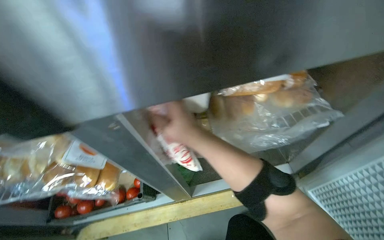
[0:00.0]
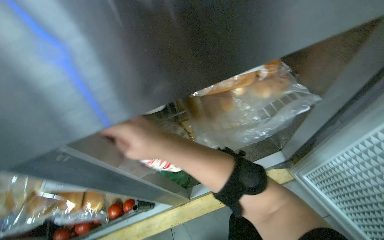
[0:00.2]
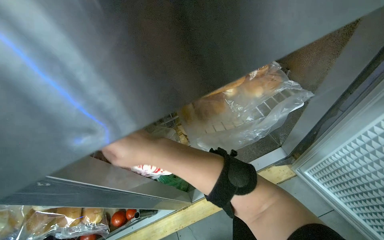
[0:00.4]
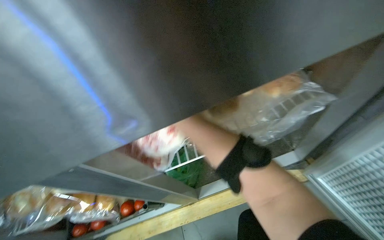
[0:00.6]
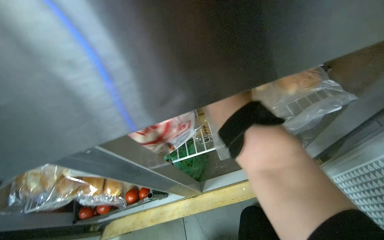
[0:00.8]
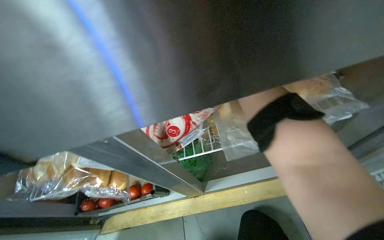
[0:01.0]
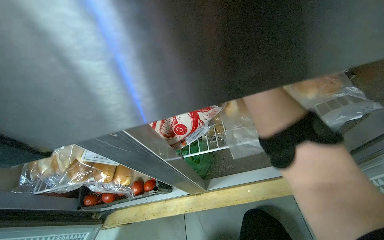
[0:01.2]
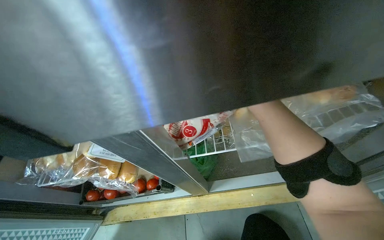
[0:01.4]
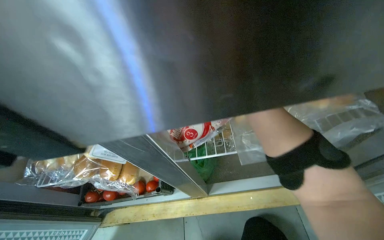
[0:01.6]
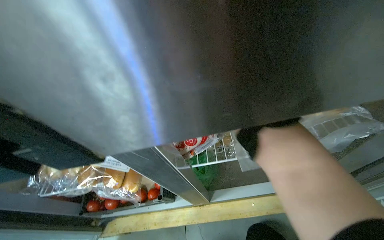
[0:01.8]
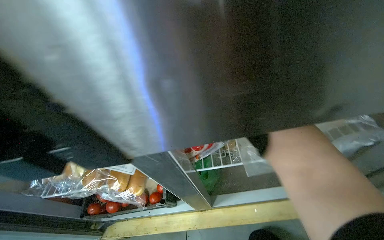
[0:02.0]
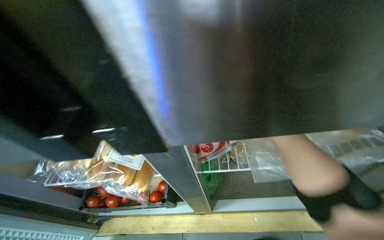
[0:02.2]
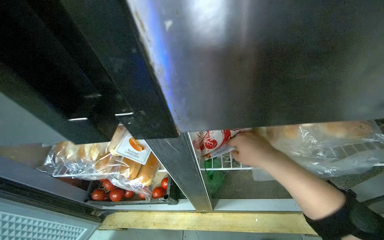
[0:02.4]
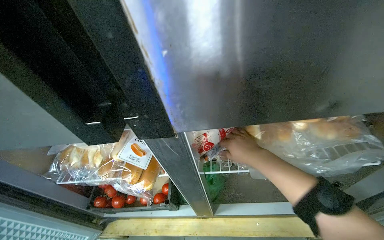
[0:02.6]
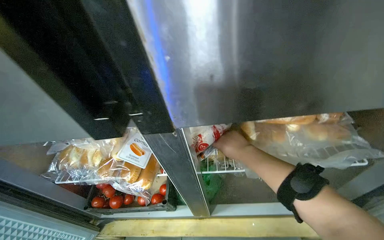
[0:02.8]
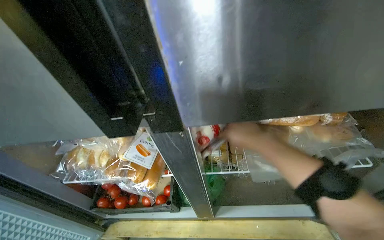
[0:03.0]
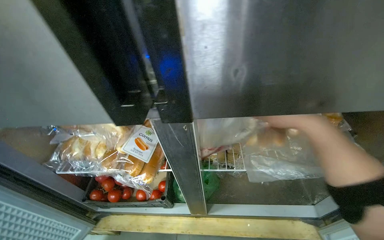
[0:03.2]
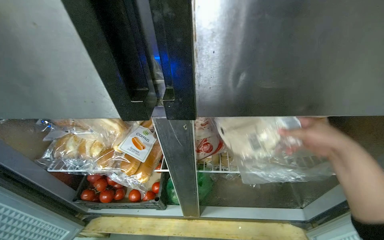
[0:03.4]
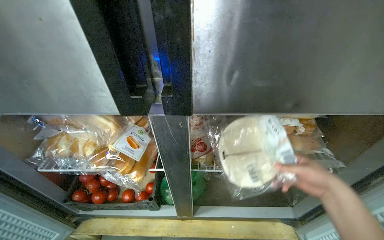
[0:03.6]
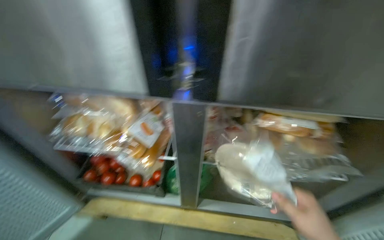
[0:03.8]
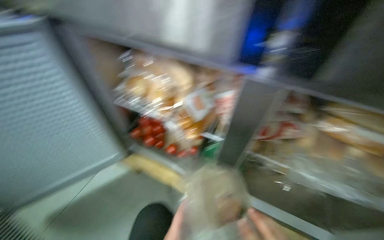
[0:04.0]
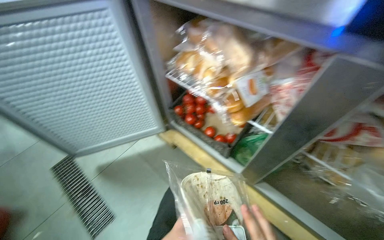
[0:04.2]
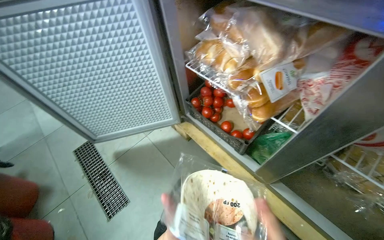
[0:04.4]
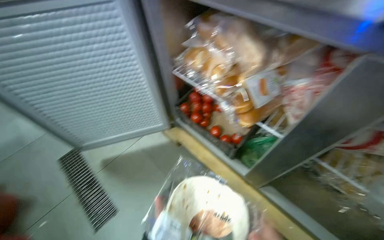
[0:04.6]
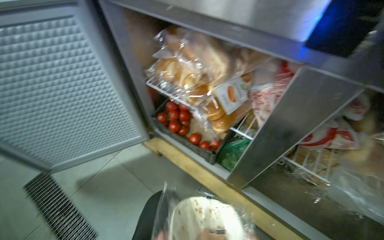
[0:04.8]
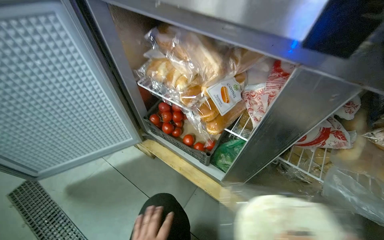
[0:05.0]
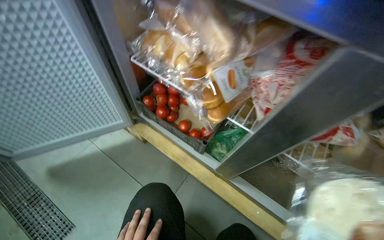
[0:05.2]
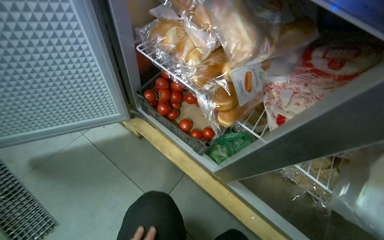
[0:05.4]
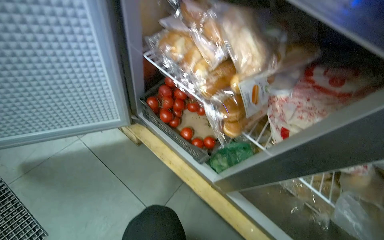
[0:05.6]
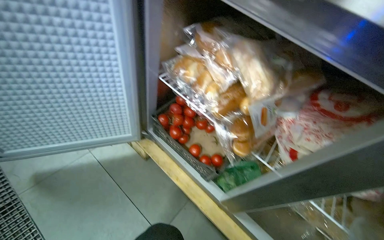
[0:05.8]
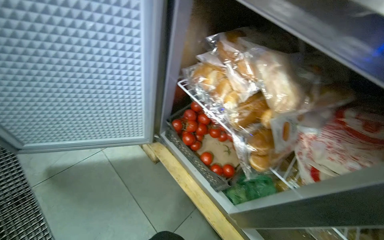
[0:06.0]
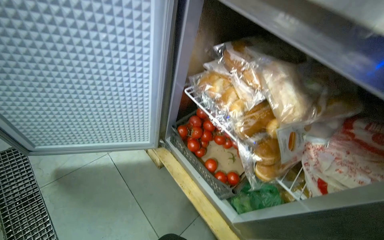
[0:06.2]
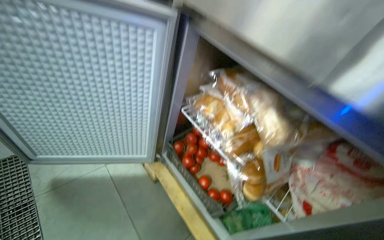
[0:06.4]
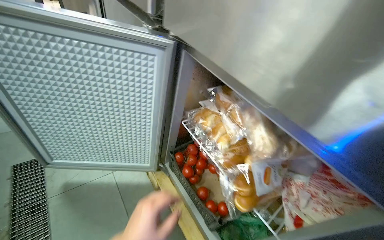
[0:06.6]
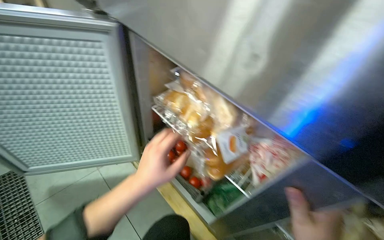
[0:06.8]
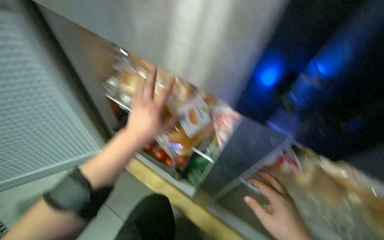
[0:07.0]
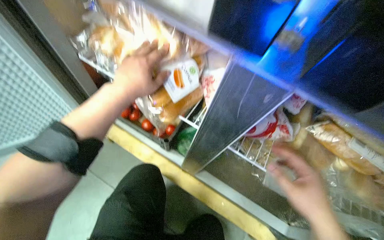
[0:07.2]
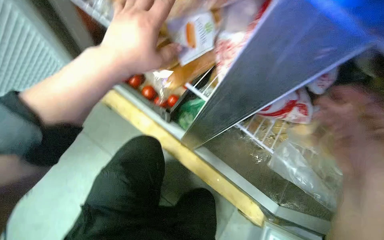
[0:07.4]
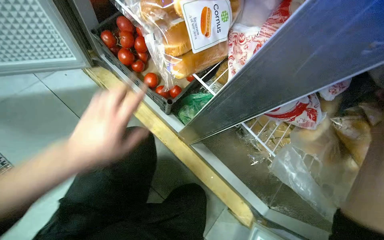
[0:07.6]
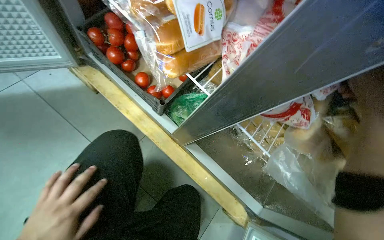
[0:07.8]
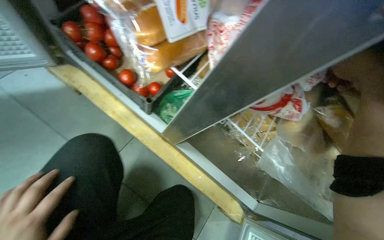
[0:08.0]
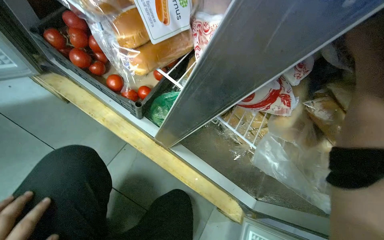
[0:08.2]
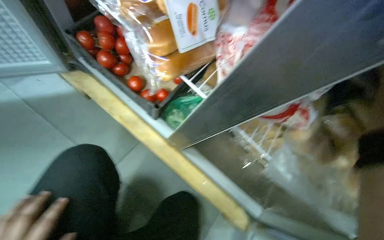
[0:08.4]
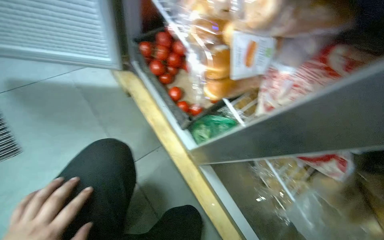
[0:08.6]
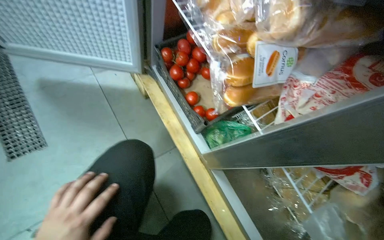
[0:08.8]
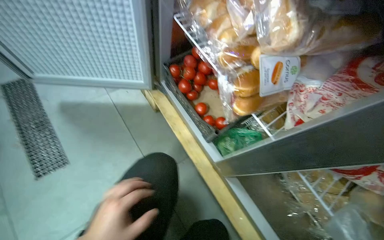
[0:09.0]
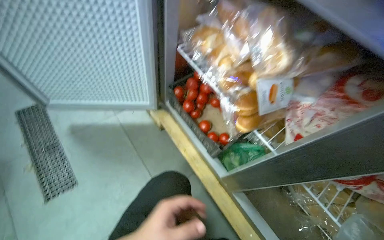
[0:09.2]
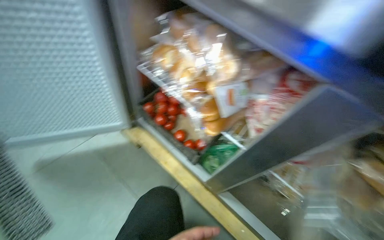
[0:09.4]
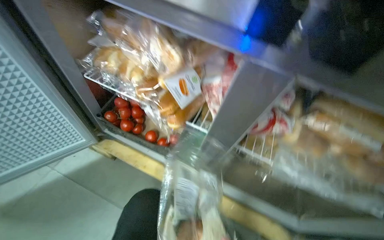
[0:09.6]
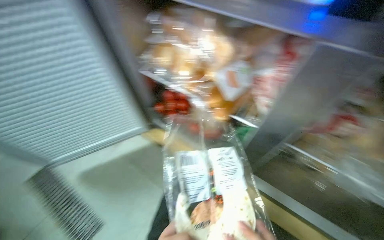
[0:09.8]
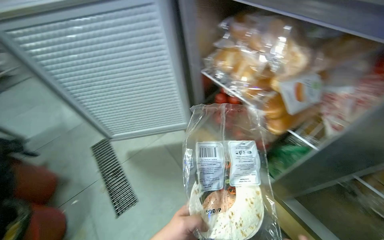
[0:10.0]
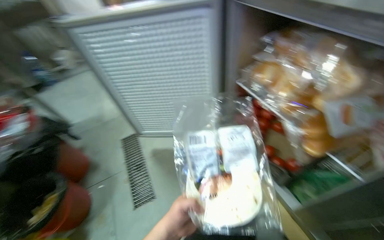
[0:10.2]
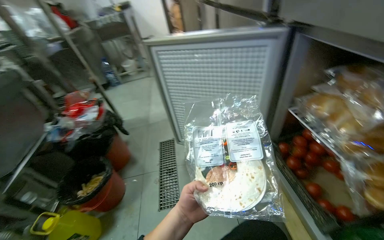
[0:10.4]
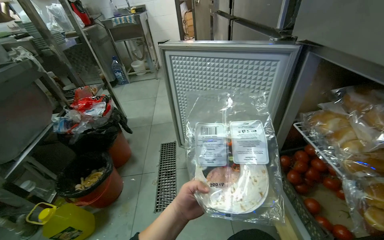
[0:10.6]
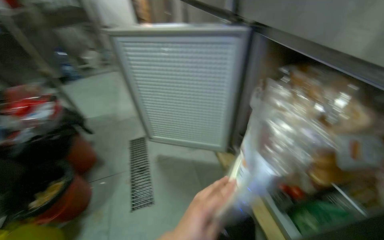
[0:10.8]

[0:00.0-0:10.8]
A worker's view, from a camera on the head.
Job: preparing food.
The whole recording: Preparing egg and vegetable wraps. The worker retrieves tortillas, adds cooked egg and other ingredients, then rolls and cuts the wraps.
0:03.0 to 0:04.6: The wearer looks some 45 degrees further to the left. The camera pitches downward, by approximately 15 degrees.
0:09.2 to 0:10.8: The view swings some 20 degrees to the left.

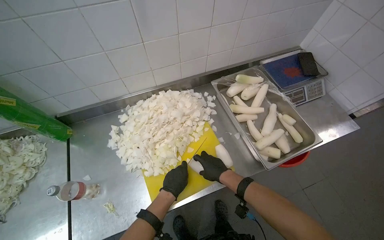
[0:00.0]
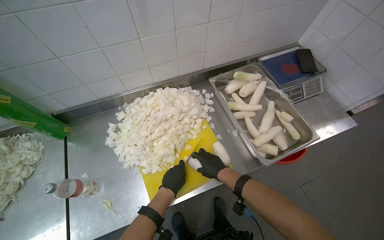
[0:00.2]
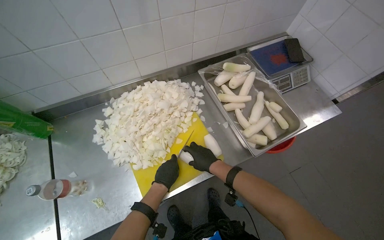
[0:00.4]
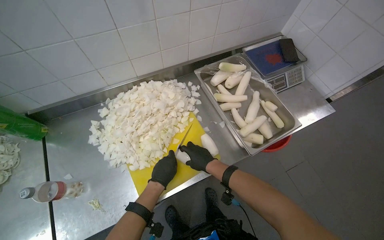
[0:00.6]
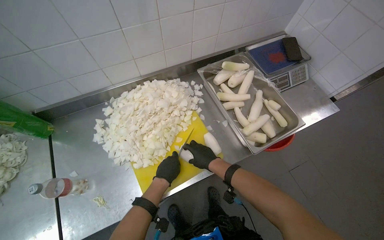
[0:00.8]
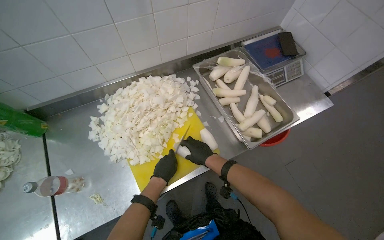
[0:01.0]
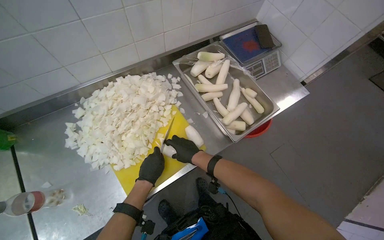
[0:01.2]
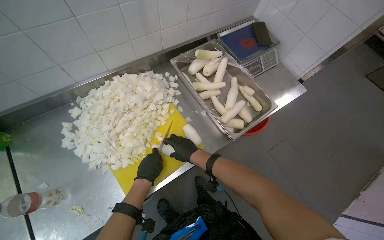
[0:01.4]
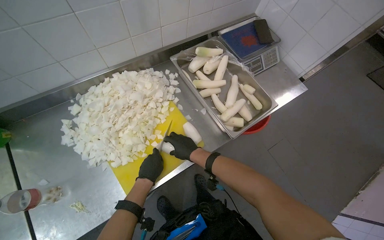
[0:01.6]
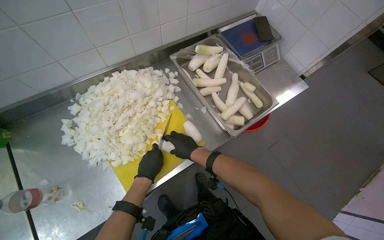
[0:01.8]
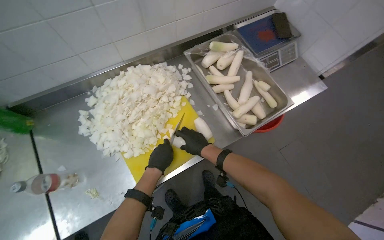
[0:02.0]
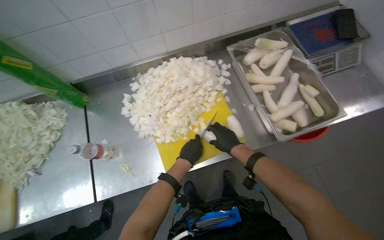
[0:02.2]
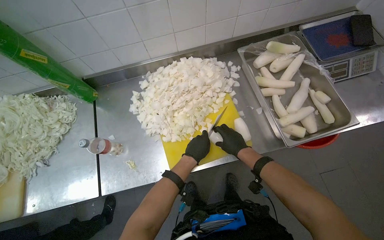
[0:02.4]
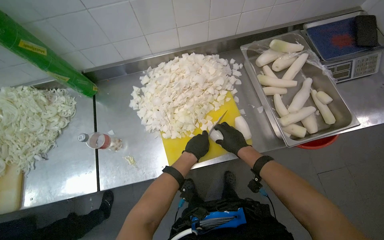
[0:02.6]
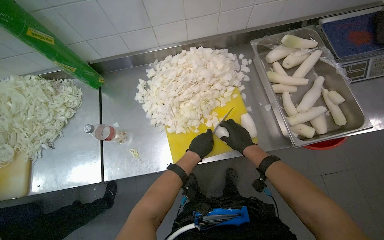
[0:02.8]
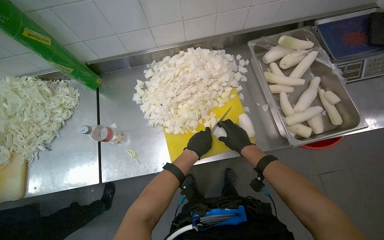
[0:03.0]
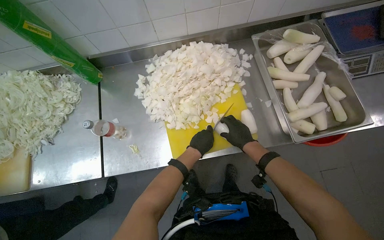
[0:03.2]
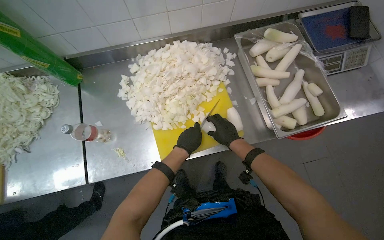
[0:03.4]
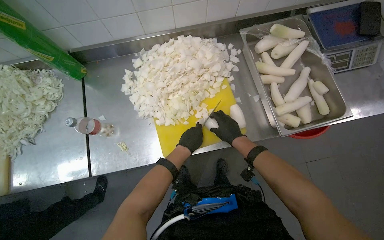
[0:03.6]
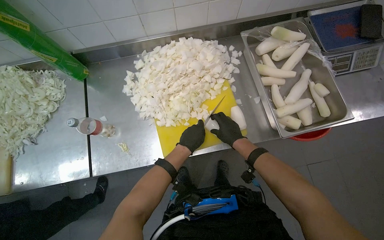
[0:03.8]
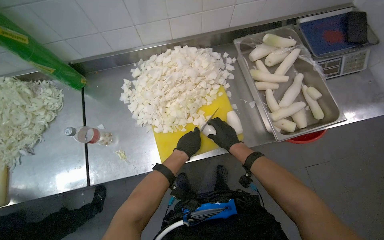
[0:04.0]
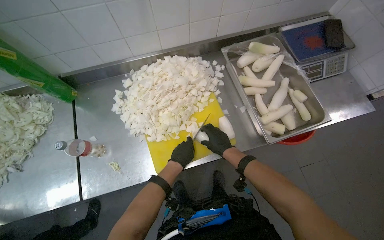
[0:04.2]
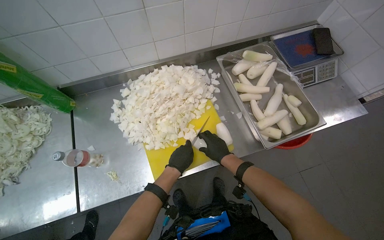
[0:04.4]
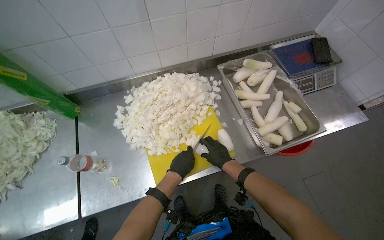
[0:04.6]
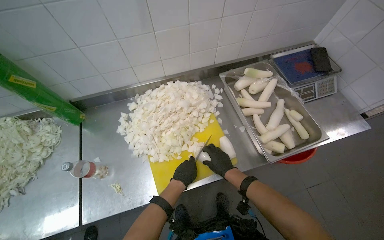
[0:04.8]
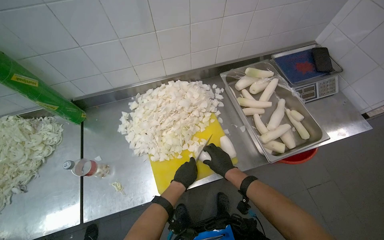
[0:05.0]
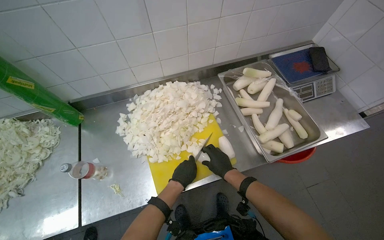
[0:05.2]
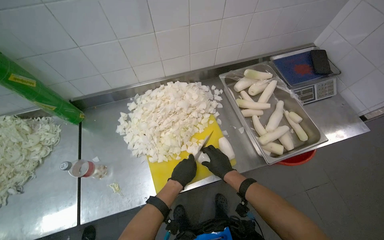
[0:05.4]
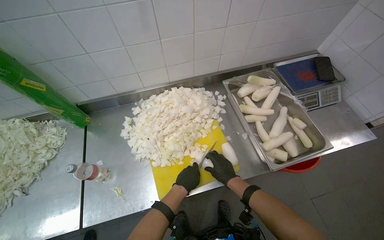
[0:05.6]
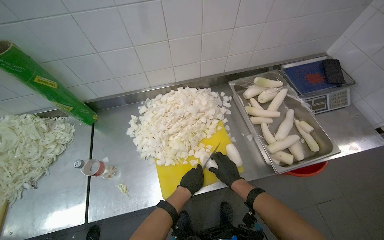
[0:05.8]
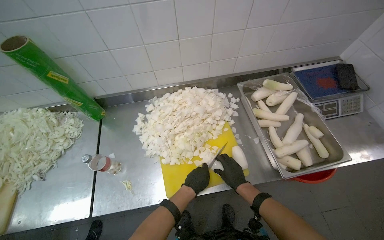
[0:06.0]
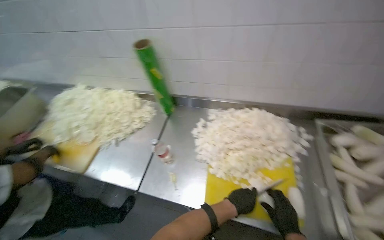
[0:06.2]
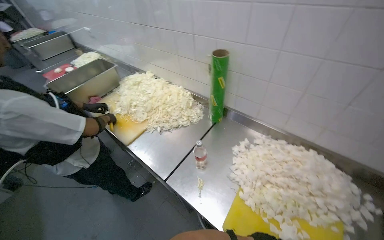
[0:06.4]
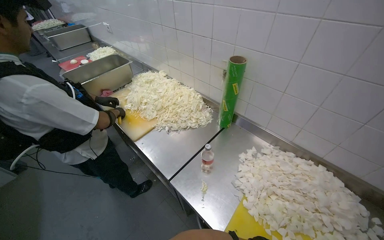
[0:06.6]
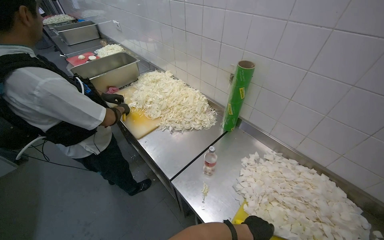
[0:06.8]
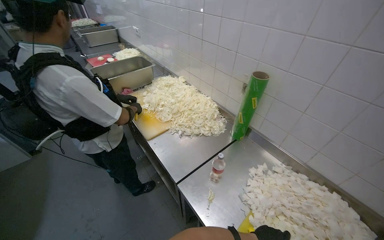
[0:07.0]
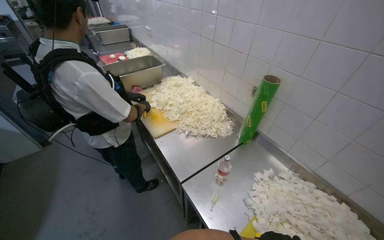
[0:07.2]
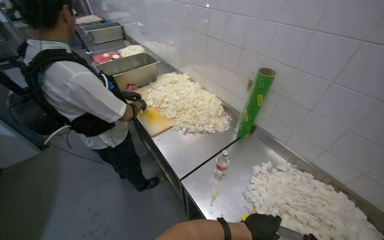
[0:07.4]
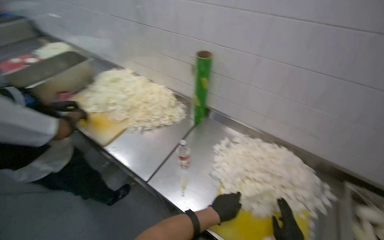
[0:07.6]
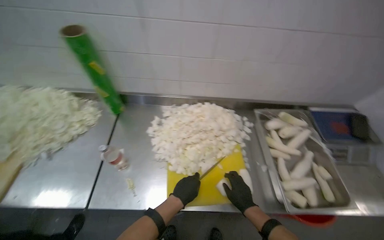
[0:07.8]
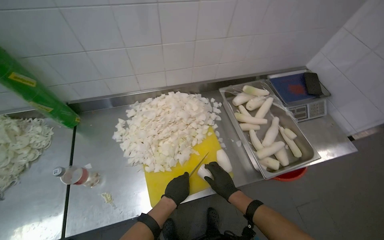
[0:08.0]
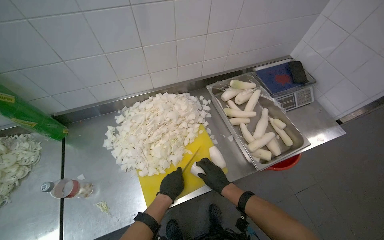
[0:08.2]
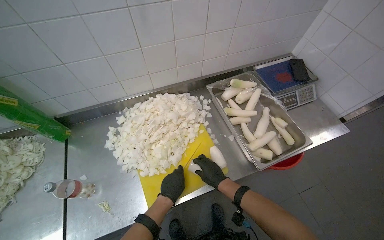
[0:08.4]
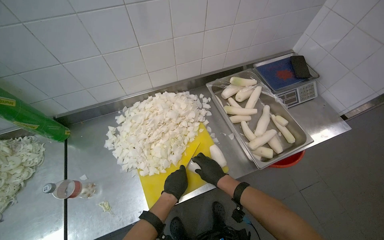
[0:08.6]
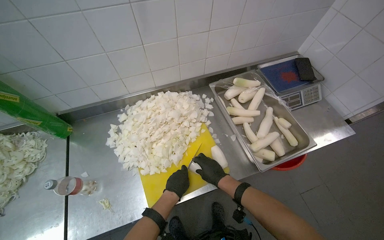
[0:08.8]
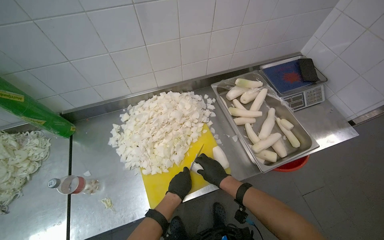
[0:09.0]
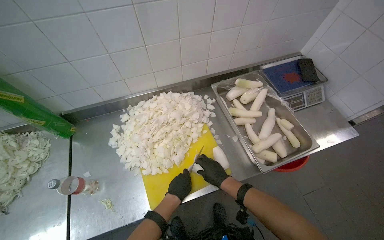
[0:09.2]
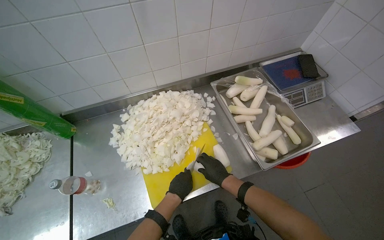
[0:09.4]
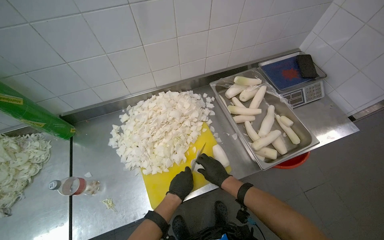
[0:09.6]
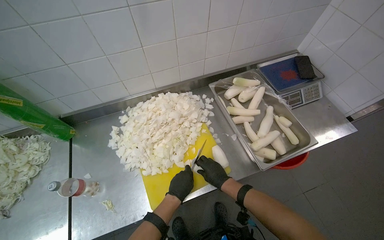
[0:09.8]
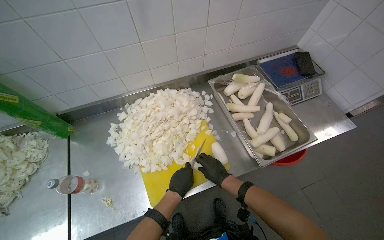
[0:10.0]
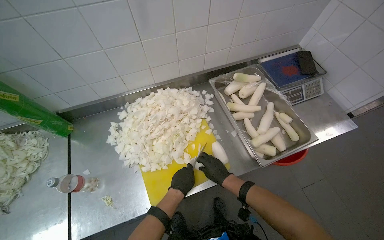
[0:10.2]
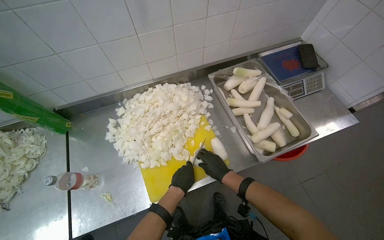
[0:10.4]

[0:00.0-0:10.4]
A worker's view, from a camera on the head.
Job: preparing food.
The whole recording: Chopping white radishes. The worker chops white radishes into small pieces on a yellow cutting board.
0:00.0 to 0:01.4: The hands are busy where they are.
0:01.4 to 0:03.0: The head turns to the left by approximately 25 degrees.
0:03.0 to 0:06.0: The hands make small movements and keep their place.
0:06.0 to 0:07.4: The head rotates roughly 65 degrees to the left.
0:07.4 to 0:09.0: The wearer's head swings roughly 70 degrees to the right. The view tips downward by approximately 20 degrees.
0:09.0 to 0:10.4: The hands are busy where they are.
